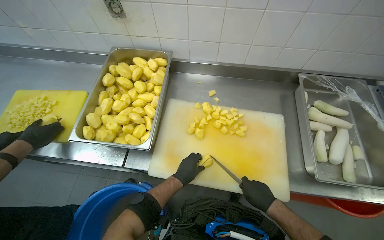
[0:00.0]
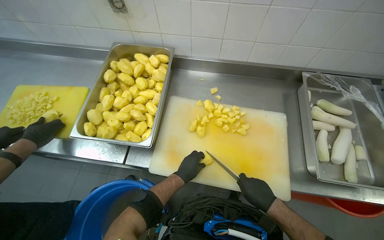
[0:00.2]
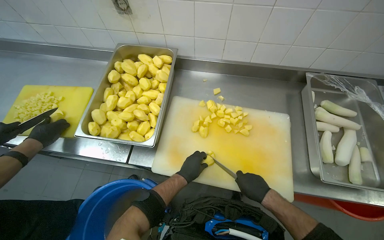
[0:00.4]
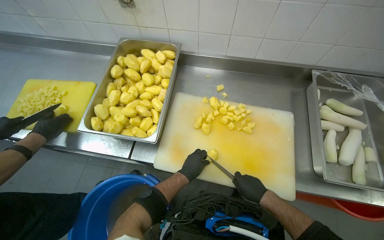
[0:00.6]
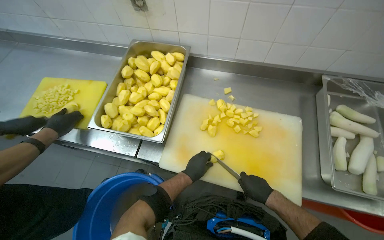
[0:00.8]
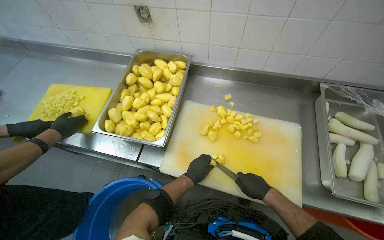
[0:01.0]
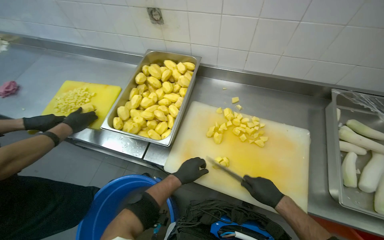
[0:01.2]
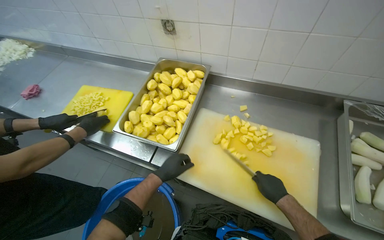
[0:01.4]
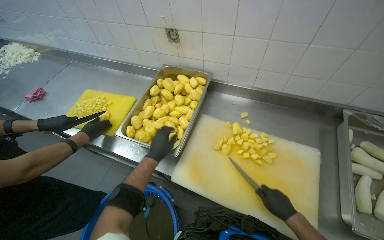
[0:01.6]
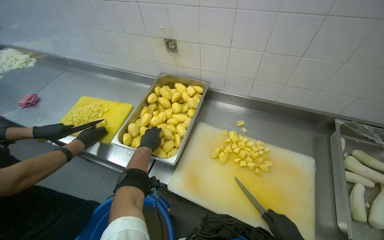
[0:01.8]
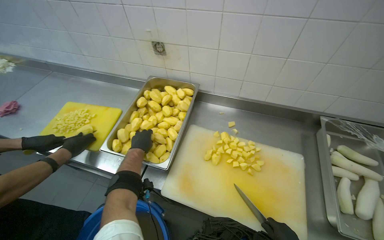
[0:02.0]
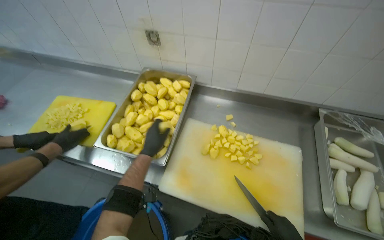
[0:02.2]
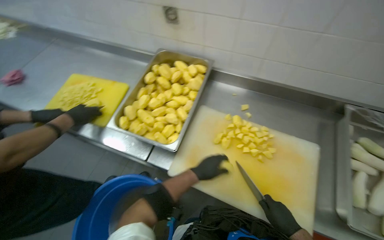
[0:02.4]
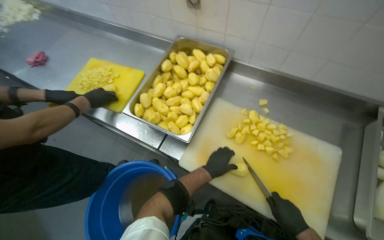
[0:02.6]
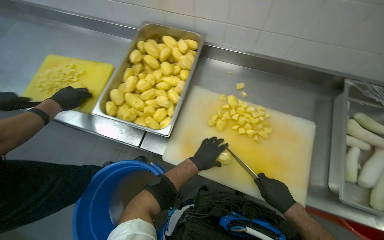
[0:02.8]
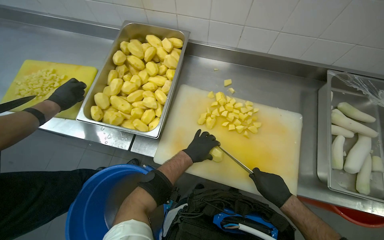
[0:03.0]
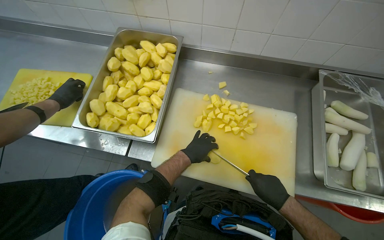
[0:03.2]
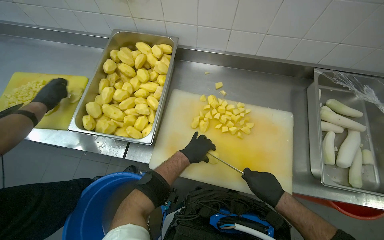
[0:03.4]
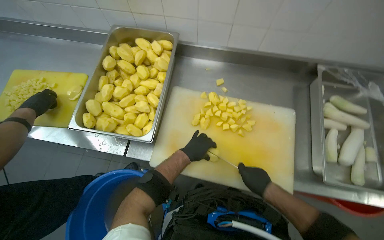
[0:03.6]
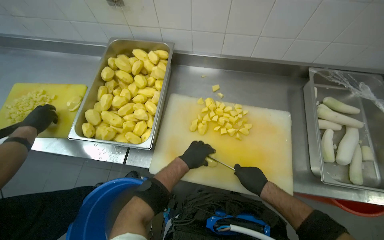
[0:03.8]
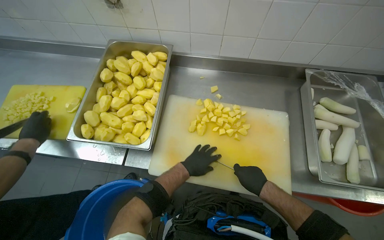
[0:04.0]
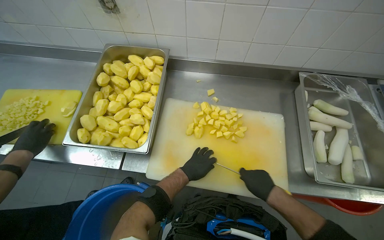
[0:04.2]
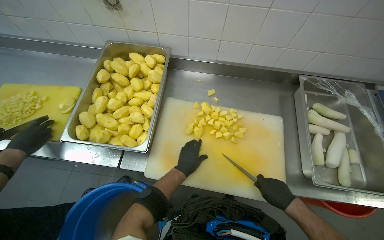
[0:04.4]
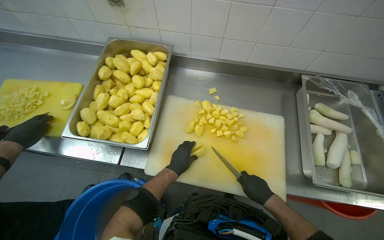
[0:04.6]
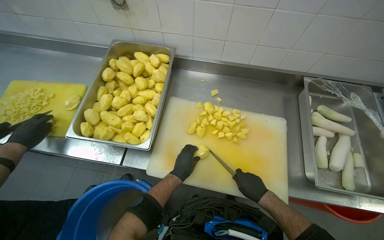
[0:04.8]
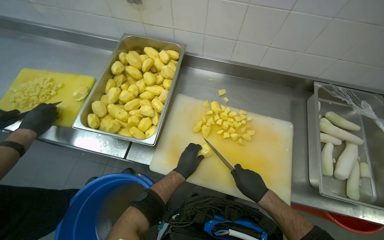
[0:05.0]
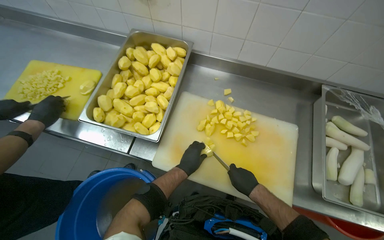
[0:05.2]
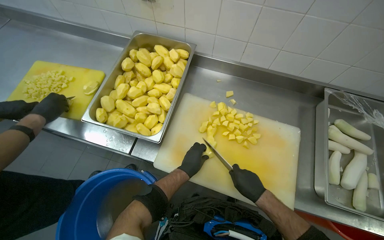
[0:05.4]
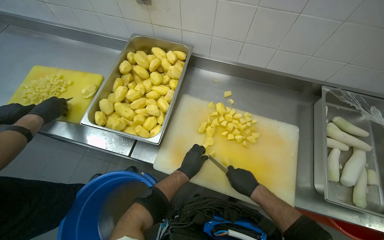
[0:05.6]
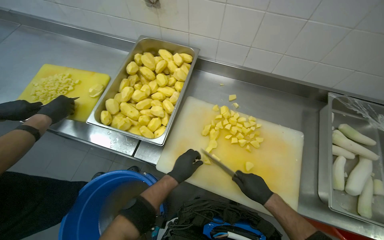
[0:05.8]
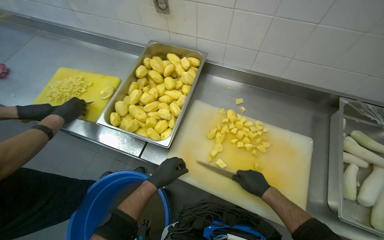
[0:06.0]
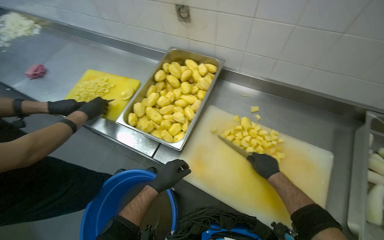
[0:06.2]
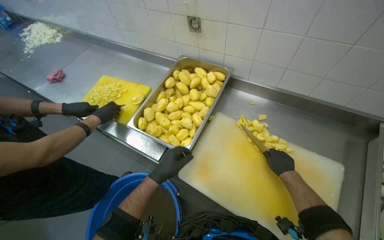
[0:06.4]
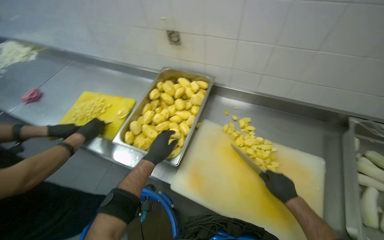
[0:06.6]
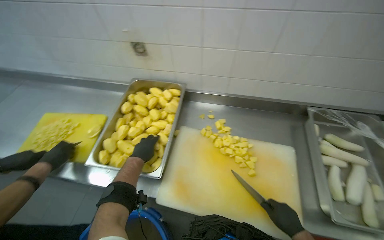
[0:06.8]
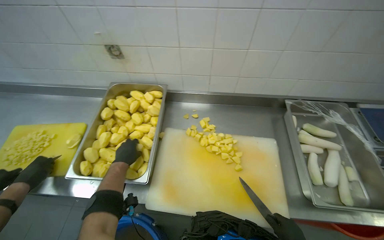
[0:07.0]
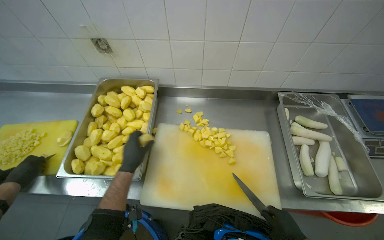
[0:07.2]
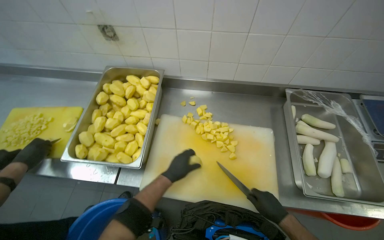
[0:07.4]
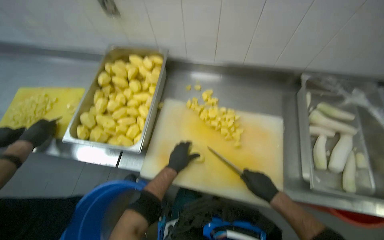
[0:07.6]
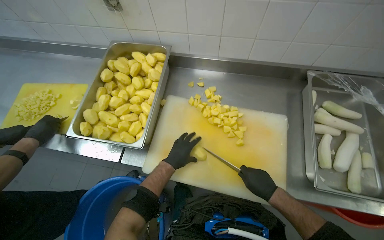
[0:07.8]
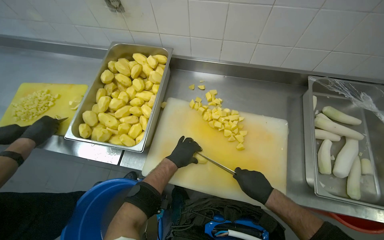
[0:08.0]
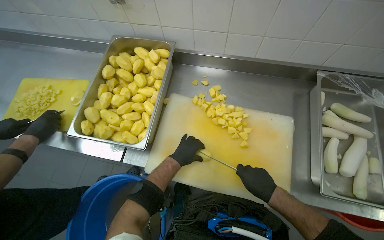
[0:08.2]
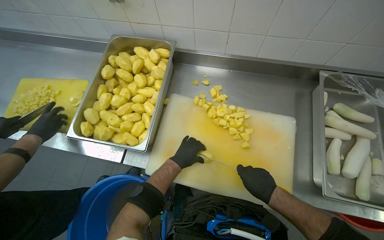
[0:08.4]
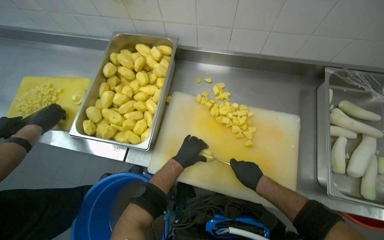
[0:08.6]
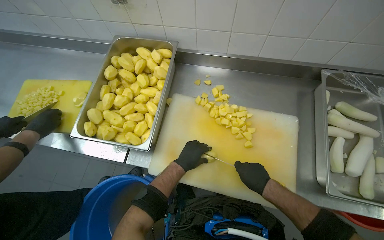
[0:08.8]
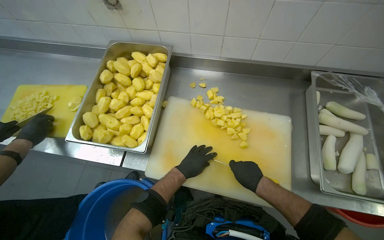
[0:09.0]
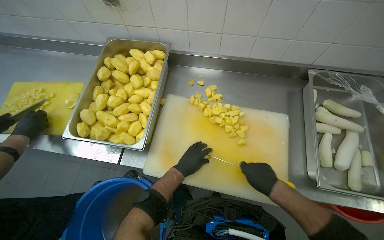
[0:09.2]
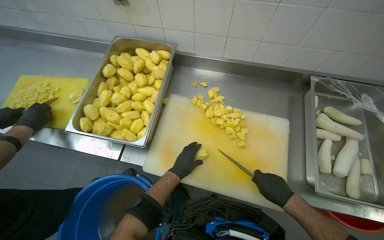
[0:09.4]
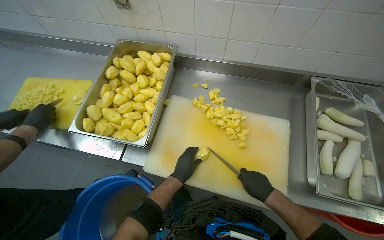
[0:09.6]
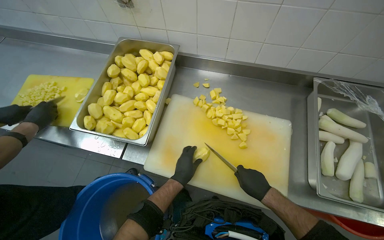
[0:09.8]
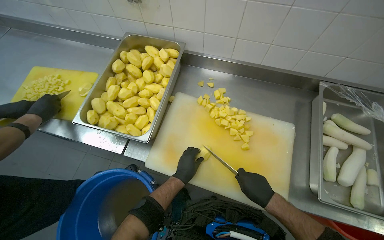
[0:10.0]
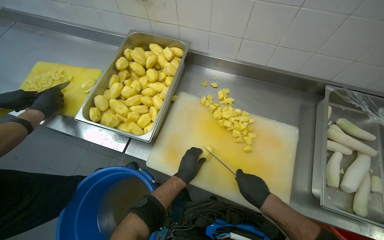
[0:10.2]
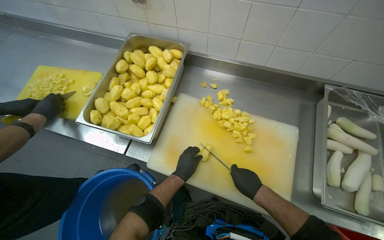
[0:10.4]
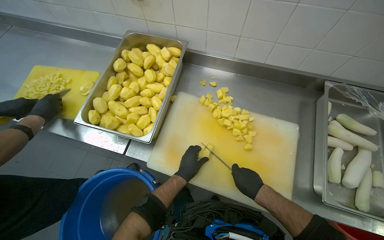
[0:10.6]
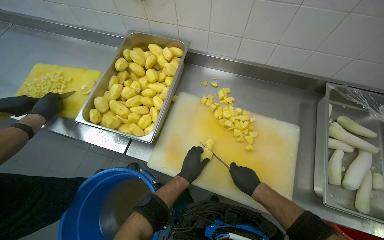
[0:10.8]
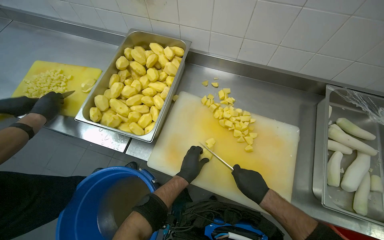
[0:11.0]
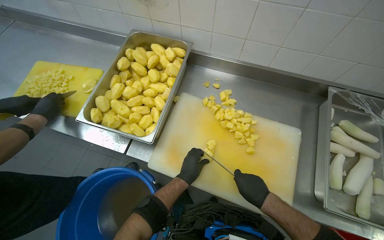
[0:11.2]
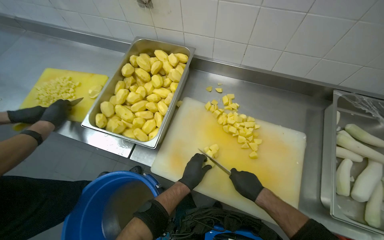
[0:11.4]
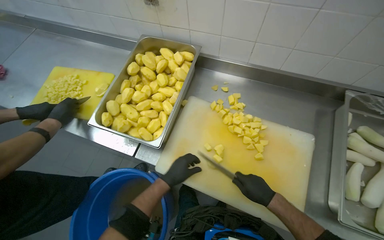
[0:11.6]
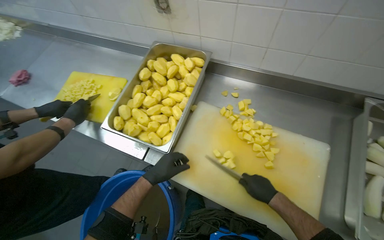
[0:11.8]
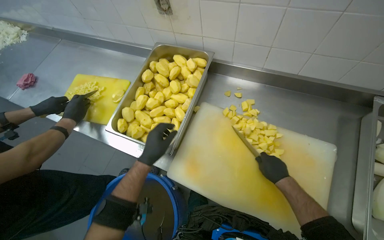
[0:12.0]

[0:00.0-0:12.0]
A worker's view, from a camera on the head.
Job: preparing food.
The whole recording: Cutting potatoes into pieces. The worker dices peeled potatoes into smaller pieces on a cutting board.
0:00.0 to 0:01.6: The left hand shifts approximately 20 cm to the left and up the picture.
0:01.6 to 0:03.0: The view tilts some 10 degrees downward. The left hand is displaced to the right by about 15 cm.
0:03.0 to 0:04.4: The hands work in one place, with small movements.
0:04.4 to 0:06.0: The left hand shifts roughly 15 cm to the left. The right hand travels to the left by approximately 10 cm.
0:06.0 to 0:07.6: The left hand reaches roughly 5 cm to the left, then returns.
0:07.6 to 0:09.0: The hands work in one place, with small movements.
0:10.4 to 0:12.0: The left hand travels to the left and up the picture by some 20 cm.

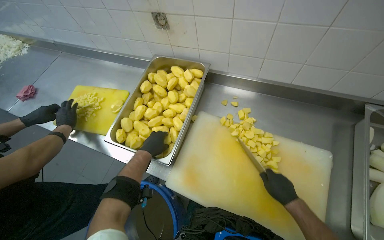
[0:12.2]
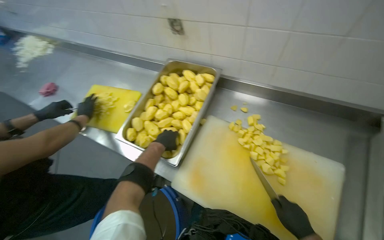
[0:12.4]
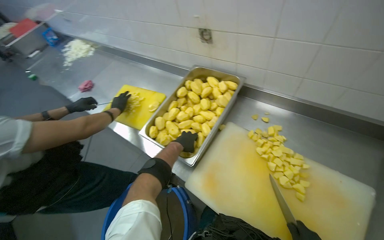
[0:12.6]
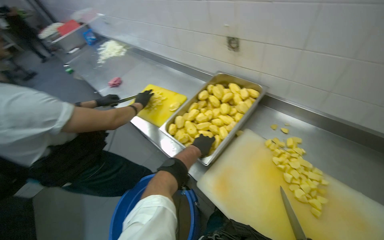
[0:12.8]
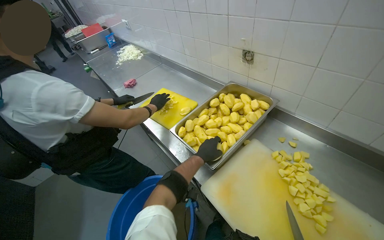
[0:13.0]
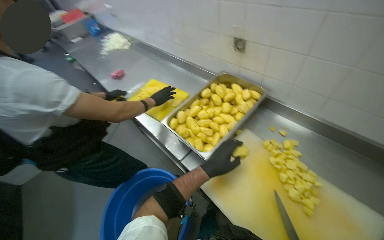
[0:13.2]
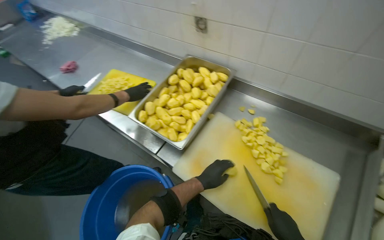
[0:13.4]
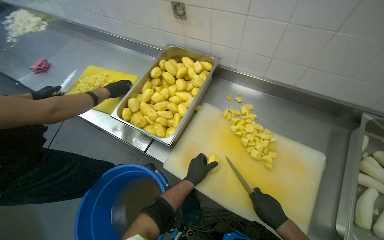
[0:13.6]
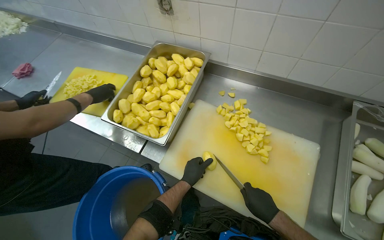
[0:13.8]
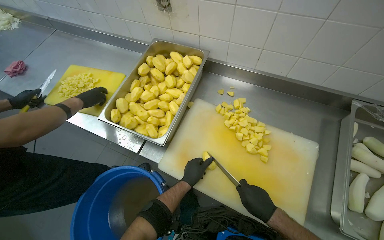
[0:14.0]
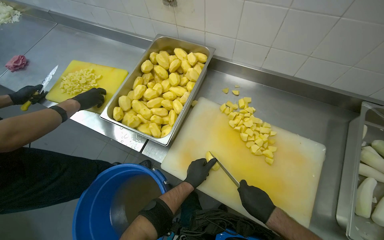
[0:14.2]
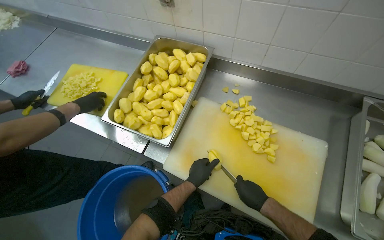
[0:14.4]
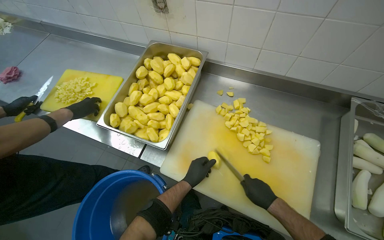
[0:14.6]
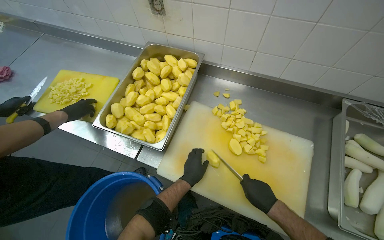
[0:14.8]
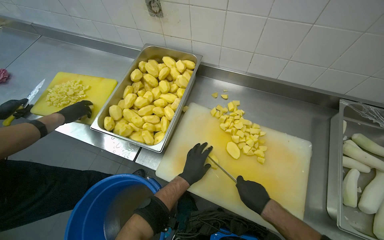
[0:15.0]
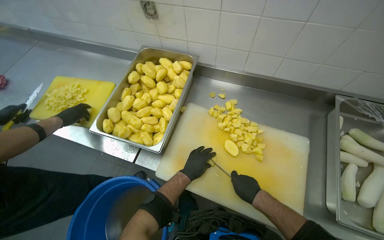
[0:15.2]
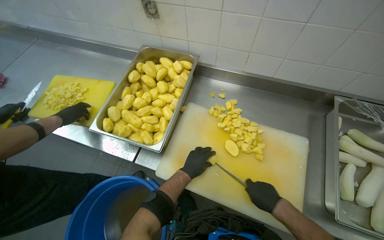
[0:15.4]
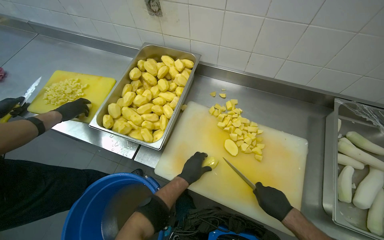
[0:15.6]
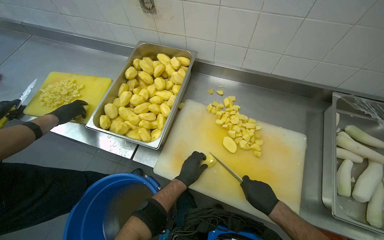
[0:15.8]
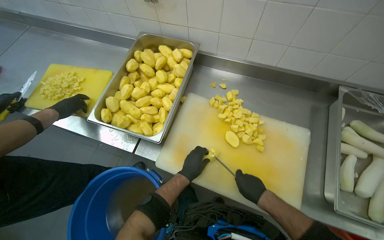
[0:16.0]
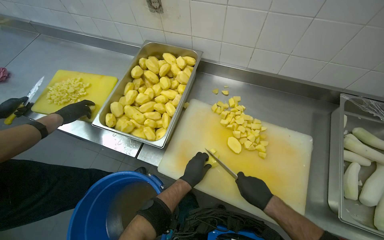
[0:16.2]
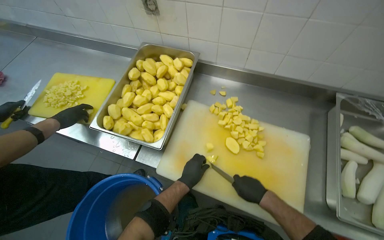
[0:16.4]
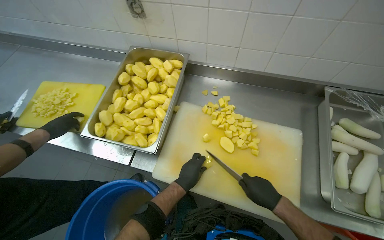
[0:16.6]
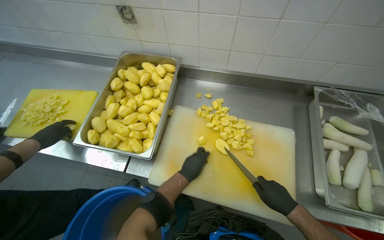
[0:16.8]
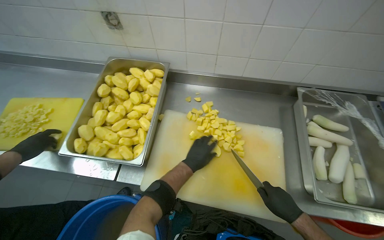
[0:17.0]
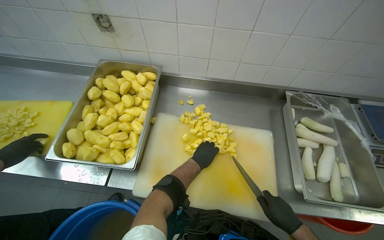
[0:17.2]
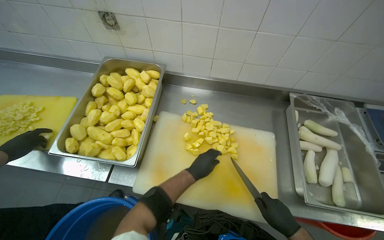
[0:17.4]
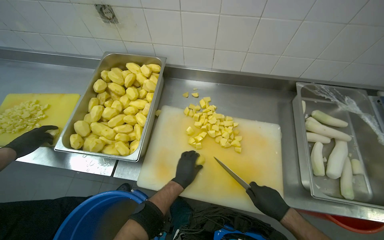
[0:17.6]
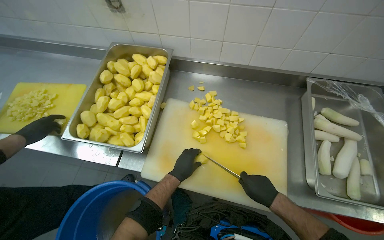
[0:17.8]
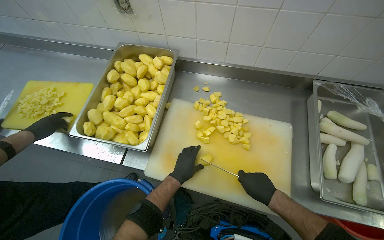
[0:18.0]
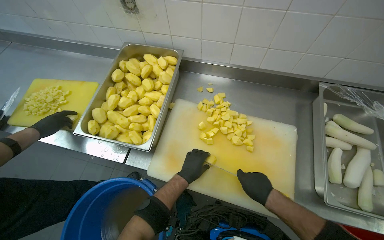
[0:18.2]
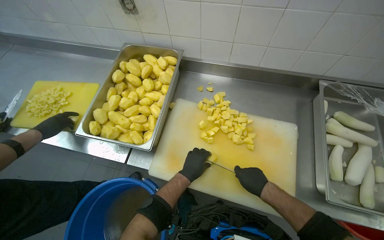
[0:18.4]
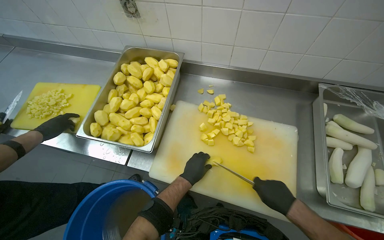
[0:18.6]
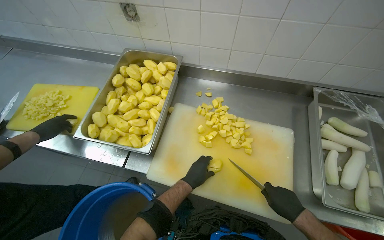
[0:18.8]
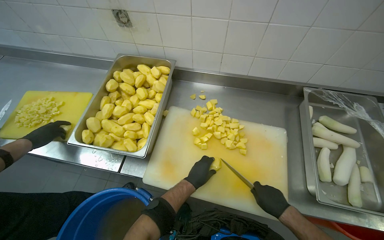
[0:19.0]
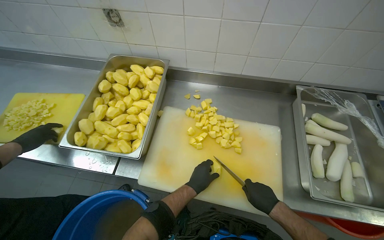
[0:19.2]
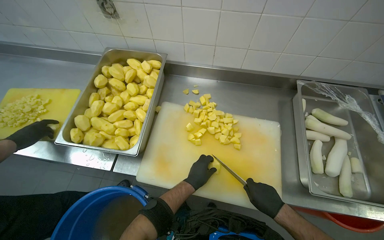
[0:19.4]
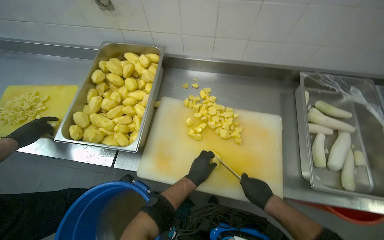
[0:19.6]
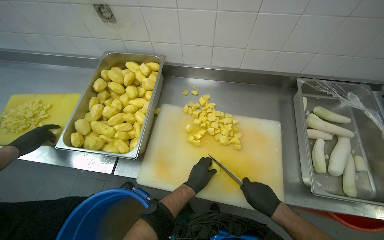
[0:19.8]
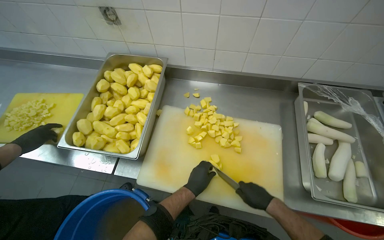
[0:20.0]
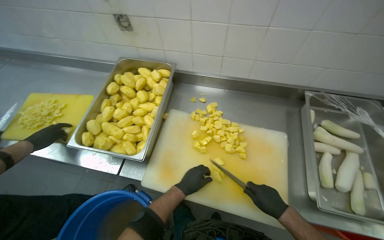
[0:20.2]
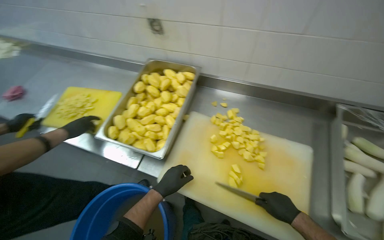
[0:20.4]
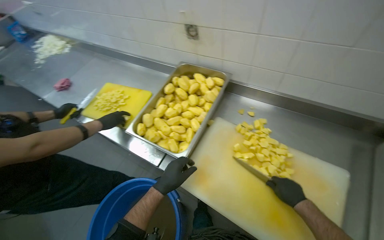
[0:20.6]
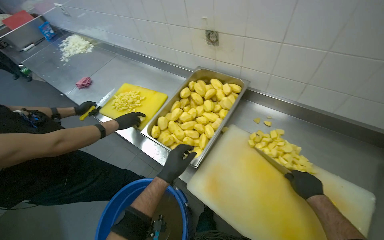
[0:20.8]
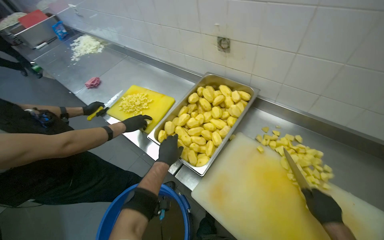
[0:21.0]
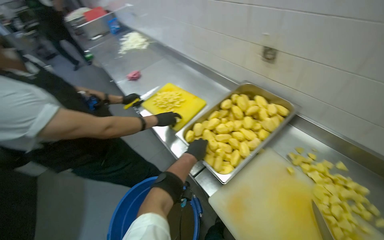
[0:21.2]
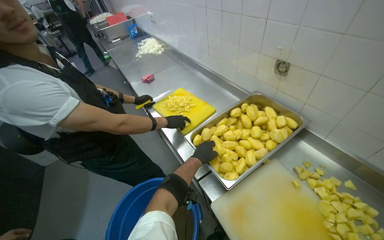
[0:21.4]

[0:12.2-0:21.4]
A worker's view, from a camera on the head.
Job: preparing food.
The whole recording: Cutting potatoes into pieces. The worker dices peeled potatoes into smaller pieces on a cutting board.
0:13.8 to 0:15.2: The hands work in one place, with small movements.
0:15.2 to 0:16.8: The right hand goes left and right, some 10 cm each way, reversing 2 times.
0:19.8 to 0:21.4: The head rotates about 50 degrees to the left.
